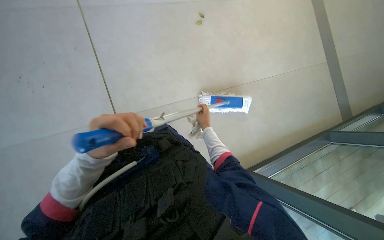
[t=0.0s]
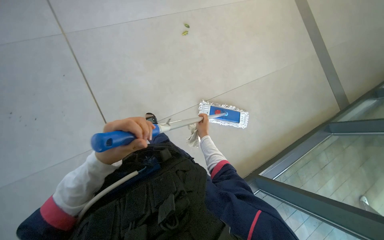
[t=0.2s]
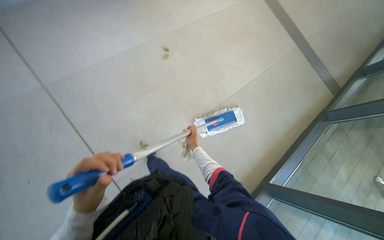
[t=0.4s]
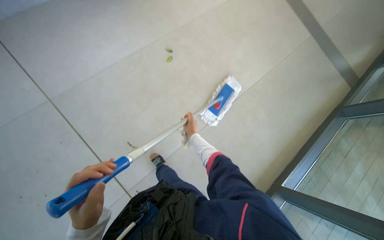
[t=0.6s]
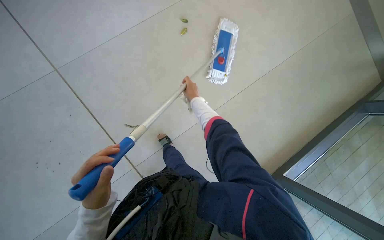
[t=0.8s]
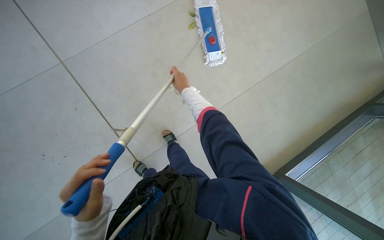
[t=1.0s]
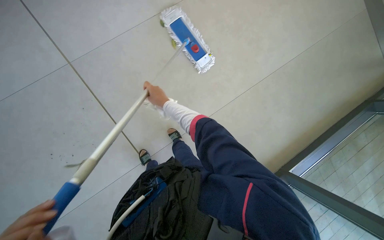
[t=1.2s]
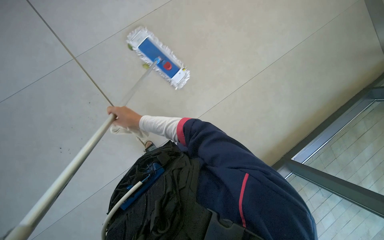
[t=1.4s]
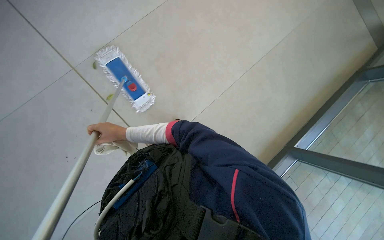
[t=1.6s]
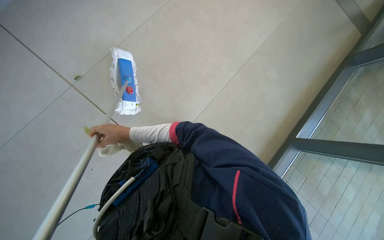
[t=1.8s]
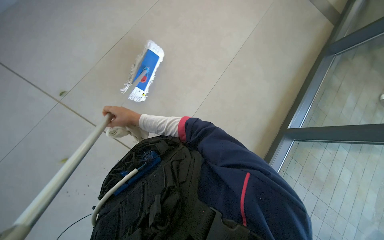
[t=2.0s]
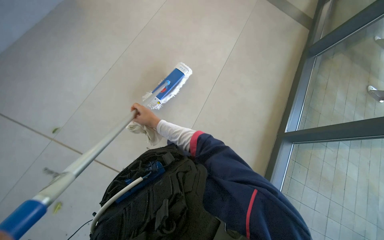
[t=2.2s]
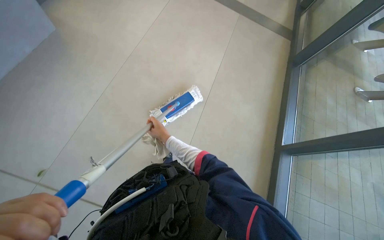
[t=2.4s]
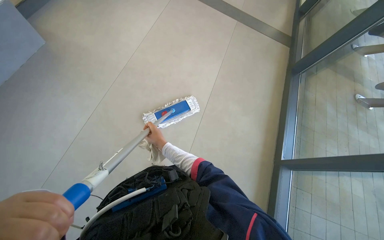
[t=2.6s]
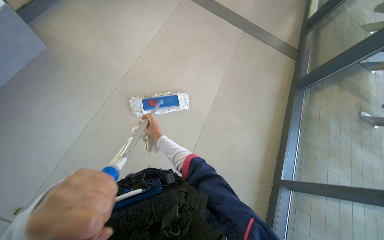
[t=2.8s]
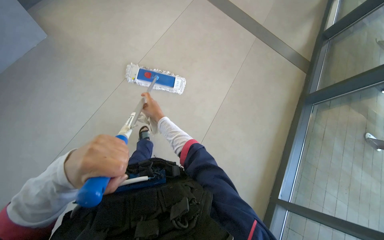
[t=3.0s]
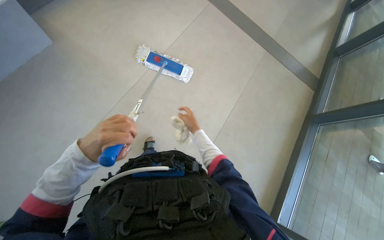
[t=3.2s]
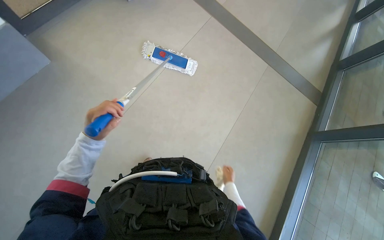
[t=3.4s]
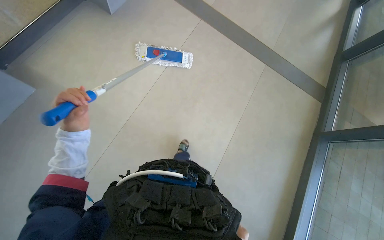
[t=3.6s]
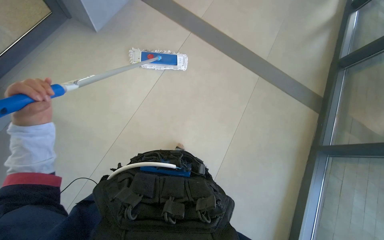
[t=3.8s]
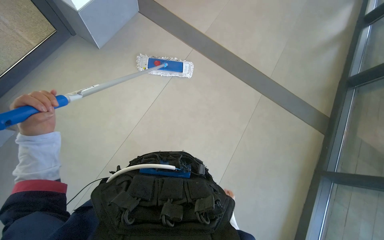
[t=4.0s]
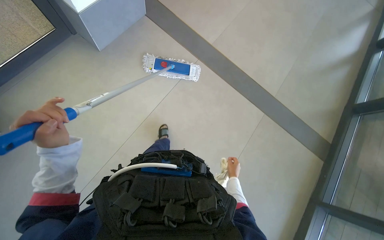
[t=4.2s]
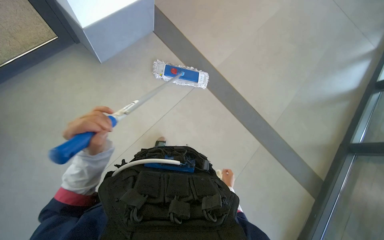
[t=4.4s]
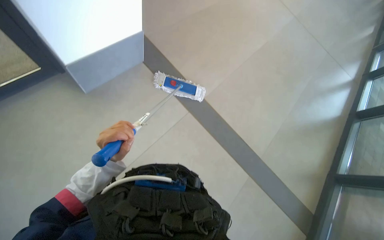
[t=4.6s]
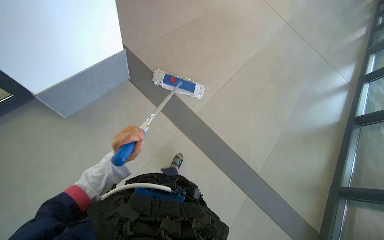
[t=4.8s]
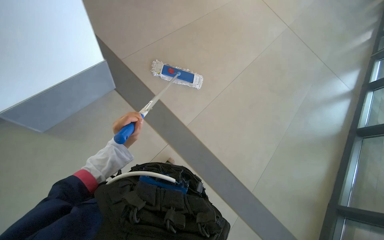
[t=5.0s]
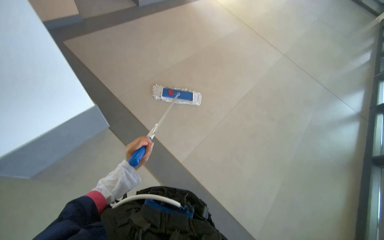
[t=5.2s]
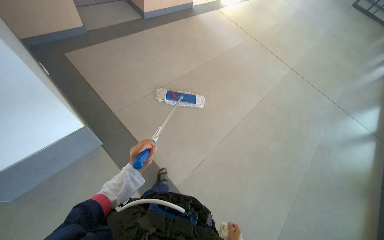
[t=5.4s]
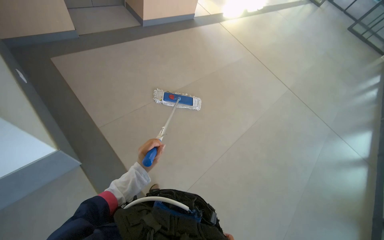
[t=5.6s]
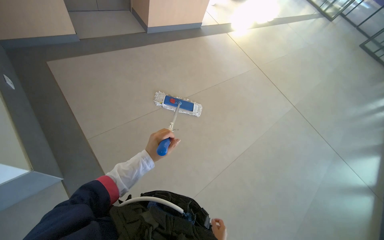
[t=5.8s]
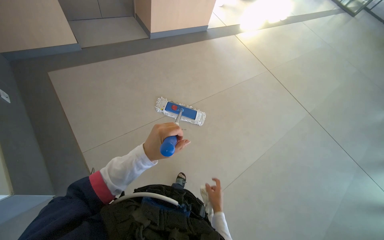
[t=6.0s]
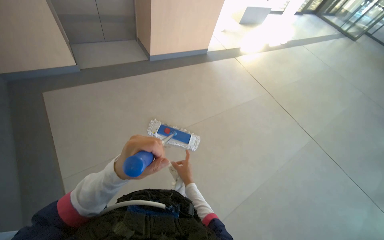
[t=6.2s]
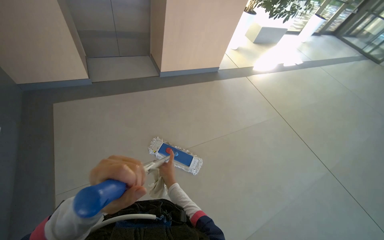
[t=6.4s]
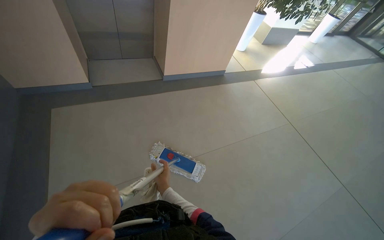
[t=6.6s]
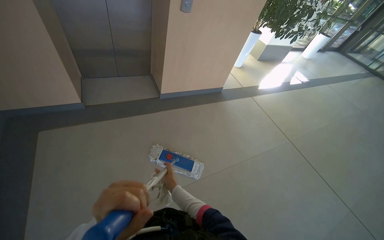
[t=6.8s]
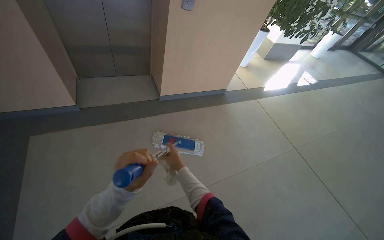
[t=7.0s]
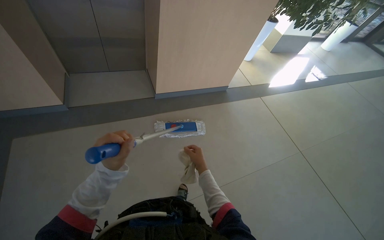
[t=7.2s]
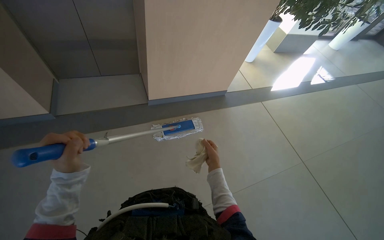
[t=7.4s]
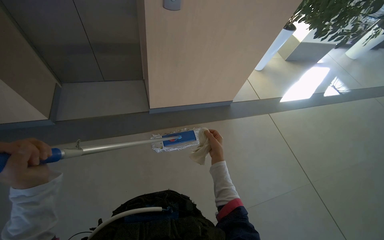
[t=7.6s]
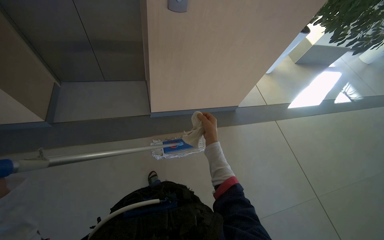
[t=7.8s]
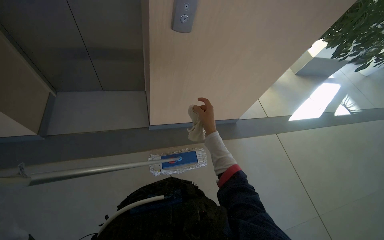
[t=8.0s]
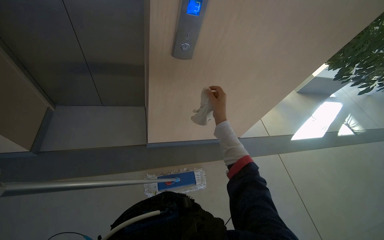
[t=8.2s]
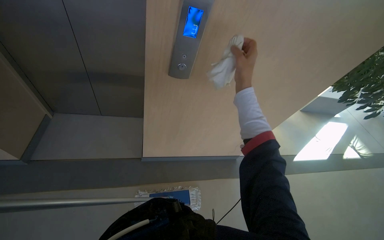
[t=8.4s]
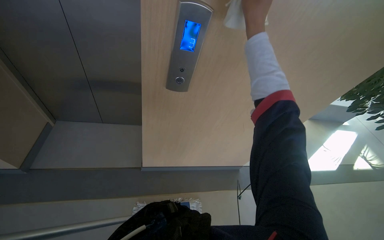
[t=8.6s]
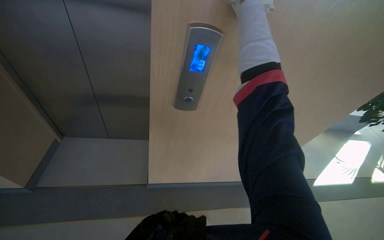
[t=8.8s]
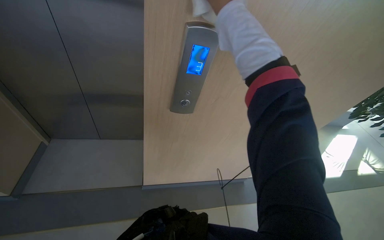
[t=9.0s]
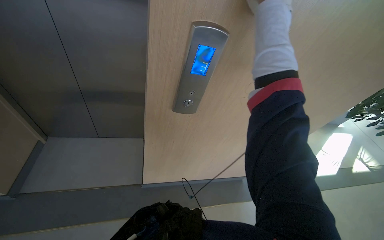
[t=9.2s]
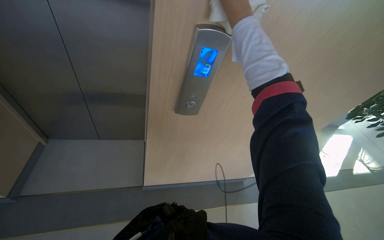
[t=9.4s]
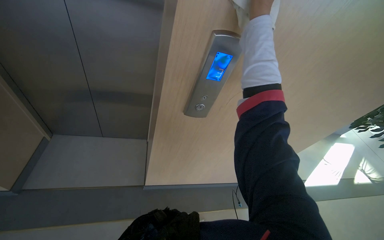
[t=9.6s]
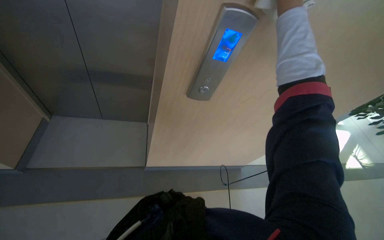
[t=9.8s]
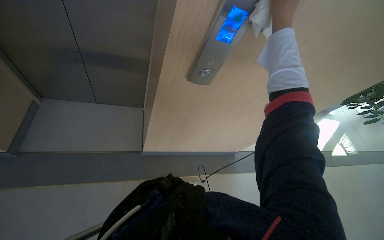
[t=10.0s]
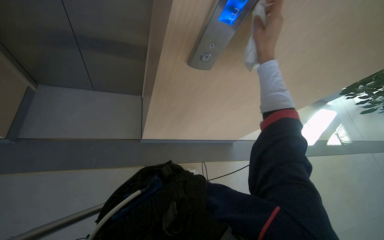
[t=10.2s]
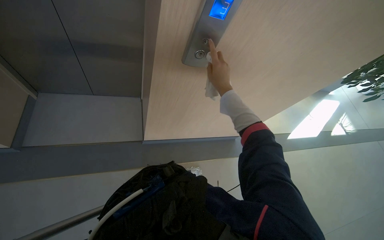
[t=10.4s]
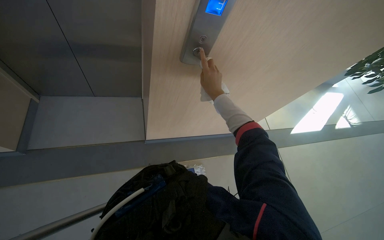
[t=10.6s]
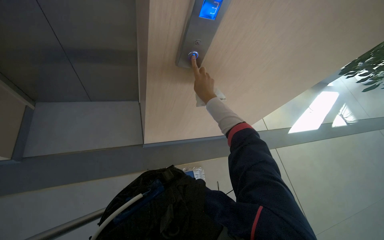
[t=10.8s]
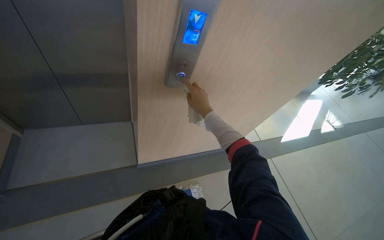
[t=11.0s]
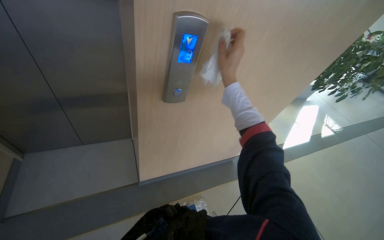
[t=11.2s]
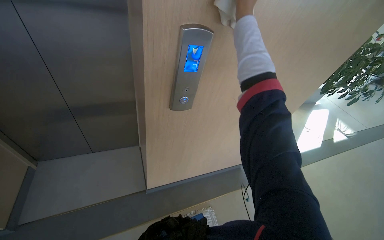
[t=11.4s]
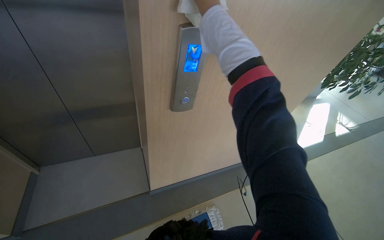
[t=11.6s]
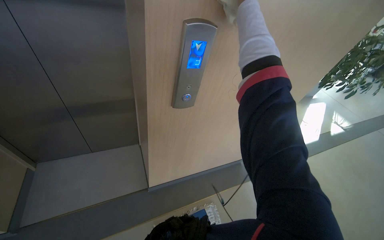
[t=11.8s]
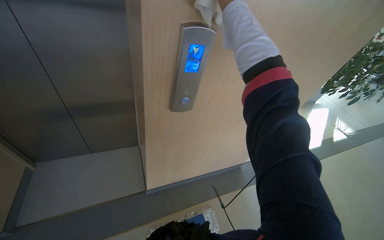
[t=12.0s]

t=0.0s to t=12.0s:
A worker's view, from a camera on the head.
Job: mopping floor.
The whole recording: Mopping tiled floor. The worker mops the tiled floor with a long-handled mop.
t=3.0s to t=4.4s: The view tips upward by some 10 degrees. The left hand travels farther from the camera by roughly 40 cm, and travels to the left and back again, some 20 cm each way.
t=4.4s to t=6.0s: The left hand heads to the right, covering roughly 20 cm, and reaches approximately 20 cm farther from the camera, then returns.
t=7.6s to t=9.0s: The head travels about 60 cm.
t=9.0s to t=10.4s: The camera pitches downward, by approximately 15 degrees. The right hand goes roughly 30 cm down the picture and farther from the camera.
t=10.4s to t=12.0s: The wearer looks some 15 degrees further upward.

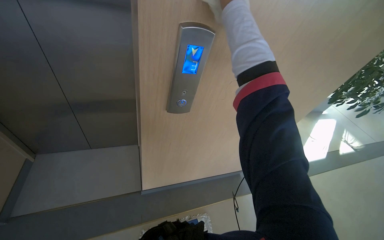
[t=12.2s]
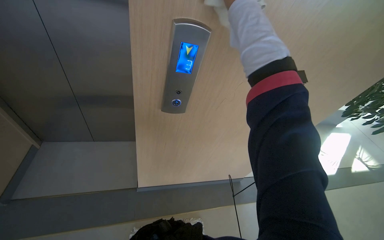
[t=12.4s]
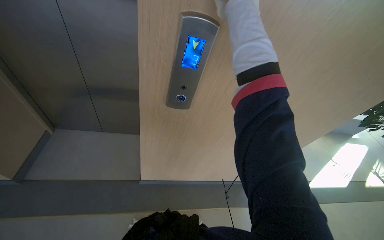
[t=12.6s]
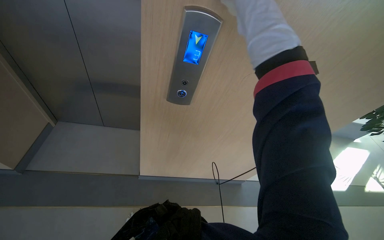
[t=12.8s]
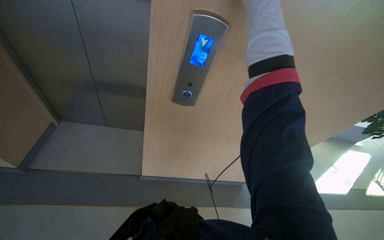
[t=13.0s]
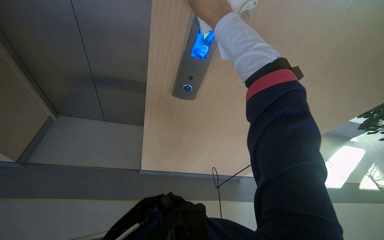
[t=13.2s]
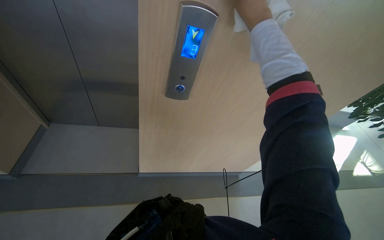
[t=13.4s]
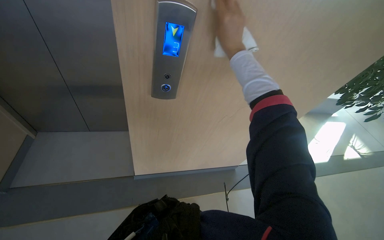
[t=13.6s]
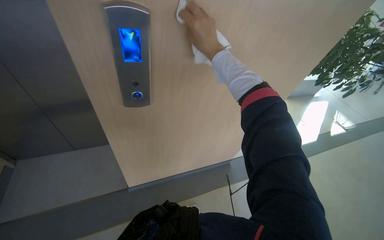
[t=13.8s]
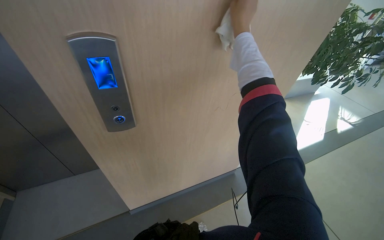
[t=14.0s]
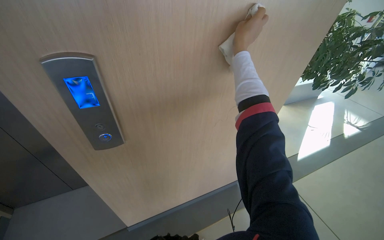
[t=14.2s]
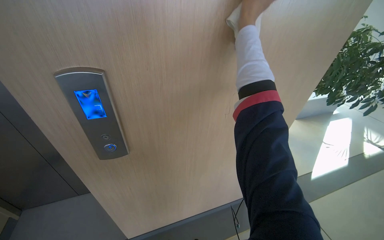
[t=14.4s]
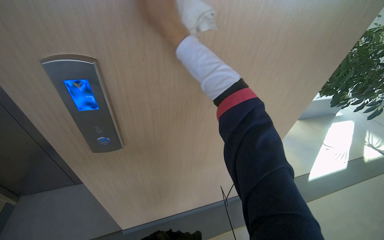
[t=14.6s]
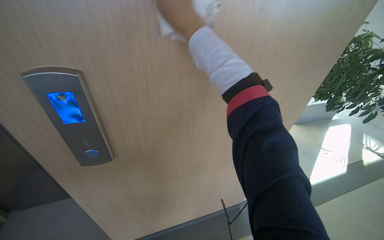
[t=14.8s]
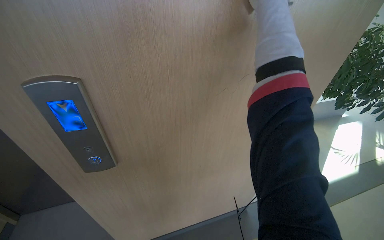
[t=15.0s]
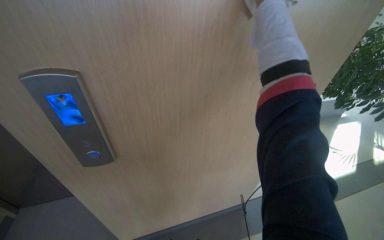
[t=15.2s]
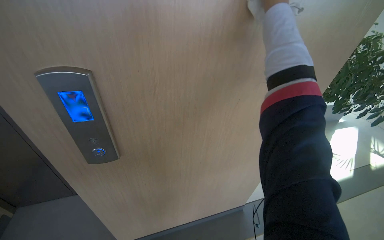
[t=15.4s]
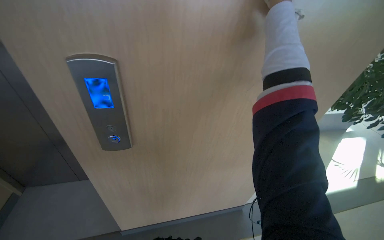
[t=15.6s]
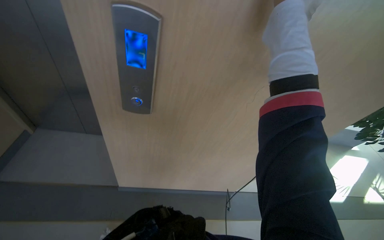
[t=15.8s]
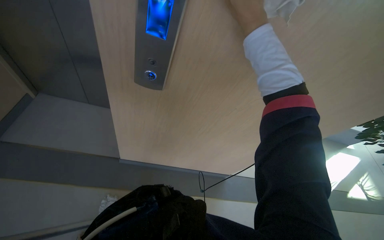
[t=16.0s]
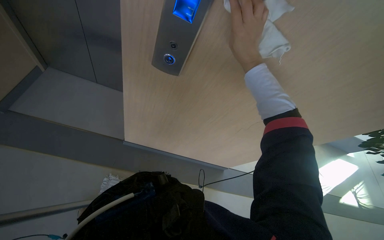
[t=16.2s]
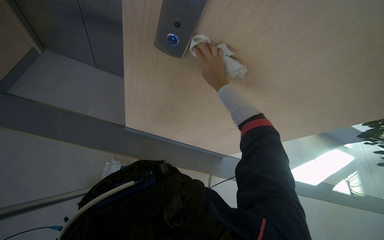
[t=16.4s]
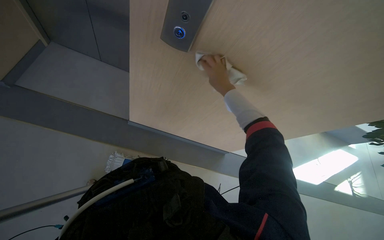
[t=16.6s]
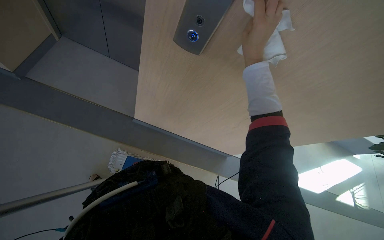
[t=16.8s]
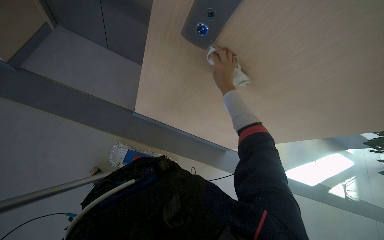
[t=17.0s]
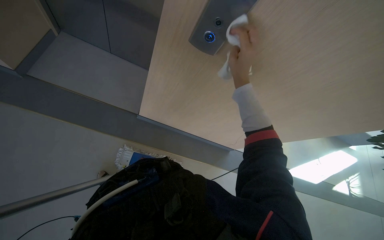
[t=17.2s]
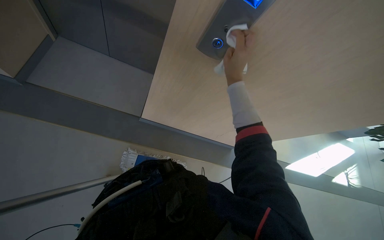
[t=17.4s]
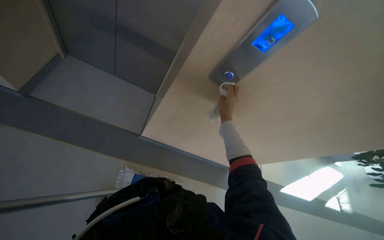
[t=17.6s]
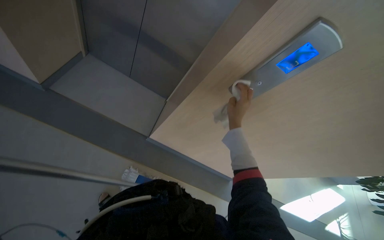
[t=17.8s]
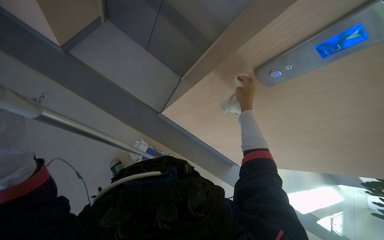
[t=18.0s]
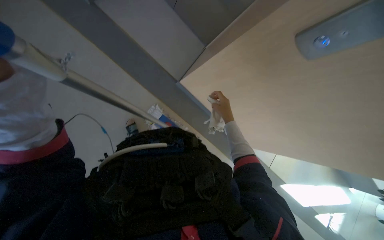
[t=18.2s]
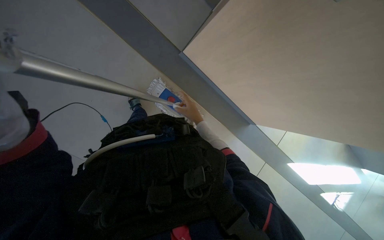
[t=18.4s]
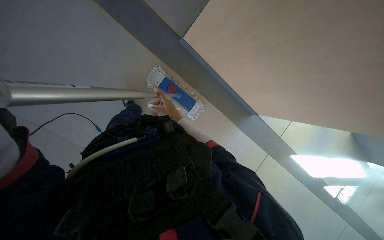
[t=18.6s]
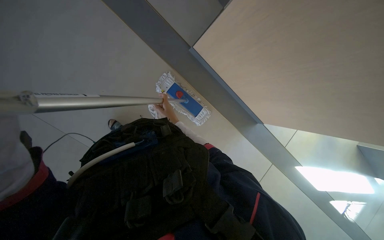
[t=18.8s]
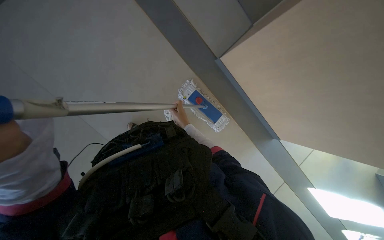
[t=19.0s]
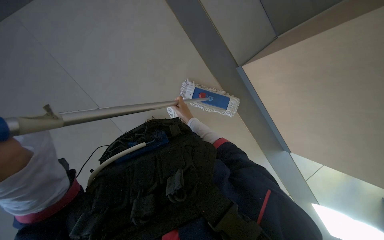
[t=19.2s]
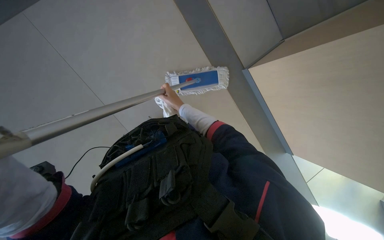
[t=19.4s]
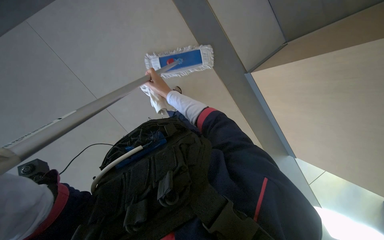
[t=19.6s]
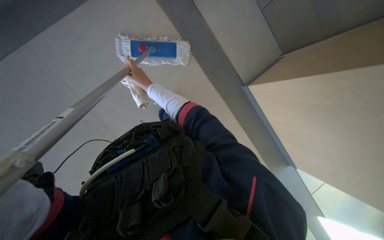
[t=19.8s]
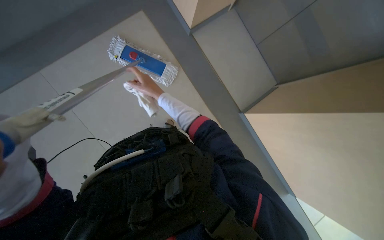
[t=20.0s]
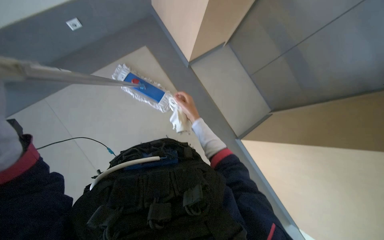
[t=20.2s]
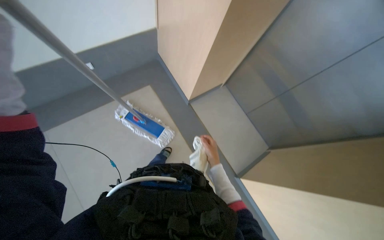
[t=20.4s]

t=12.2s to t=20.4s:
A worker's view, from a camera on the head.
Job: mopping floor.
The whole recording: Mopping tiled floor. The worker mops the tiled floor with a long-handled mop.
t=15.4s to t=17.2s: The wearer looks some 30 degrees further downward. The scene rotates clockwise by approximately 35 degrees.
t=17.2s to t=18.8s: The wearer looks roughly 35 degrees further to the left. The wearer looks approximately 25 degrees further downward.
